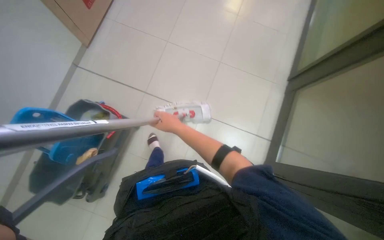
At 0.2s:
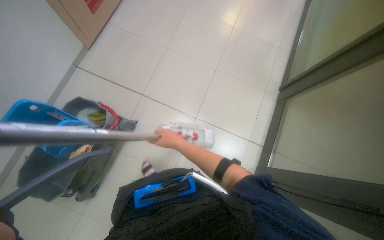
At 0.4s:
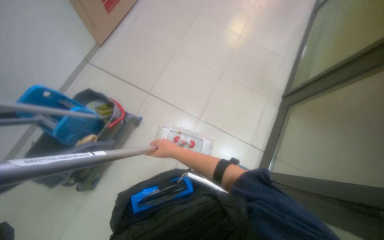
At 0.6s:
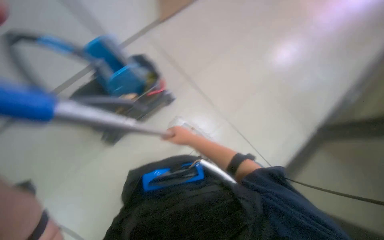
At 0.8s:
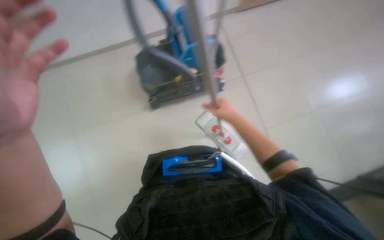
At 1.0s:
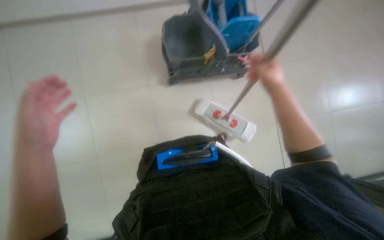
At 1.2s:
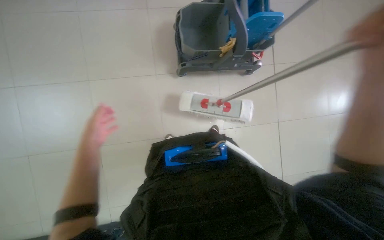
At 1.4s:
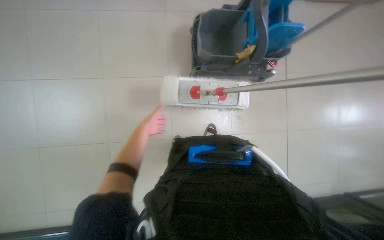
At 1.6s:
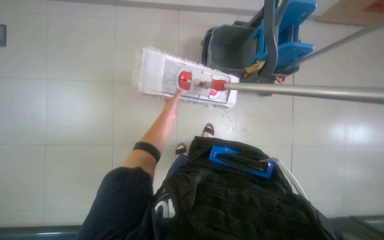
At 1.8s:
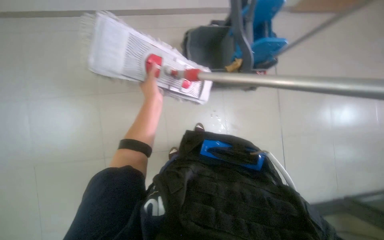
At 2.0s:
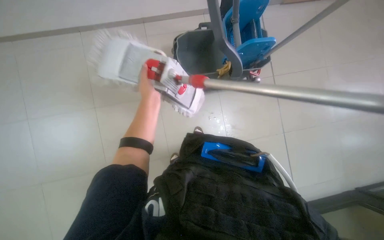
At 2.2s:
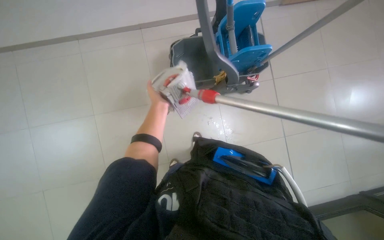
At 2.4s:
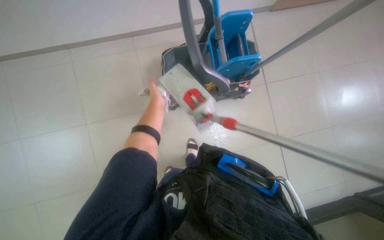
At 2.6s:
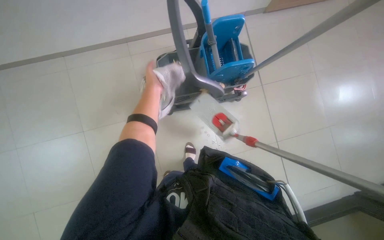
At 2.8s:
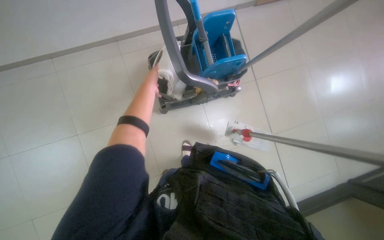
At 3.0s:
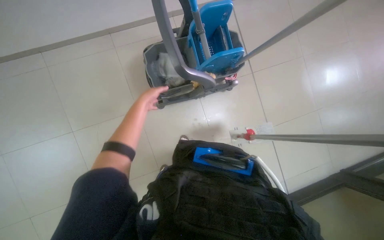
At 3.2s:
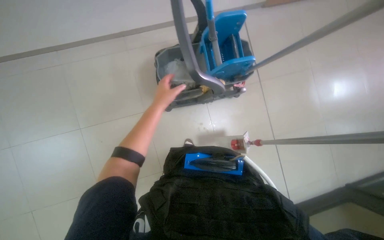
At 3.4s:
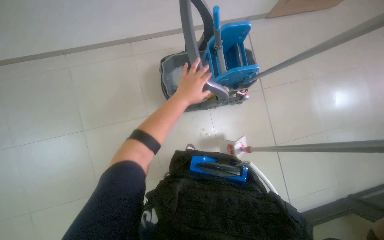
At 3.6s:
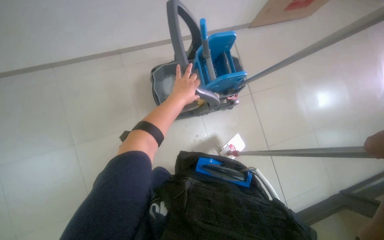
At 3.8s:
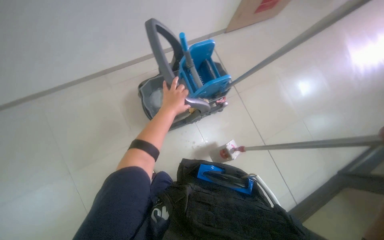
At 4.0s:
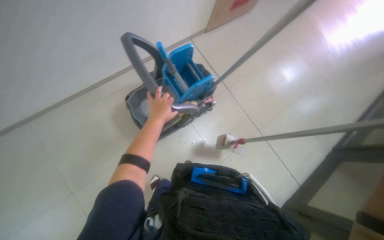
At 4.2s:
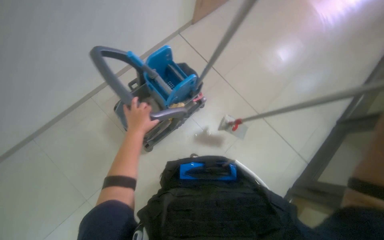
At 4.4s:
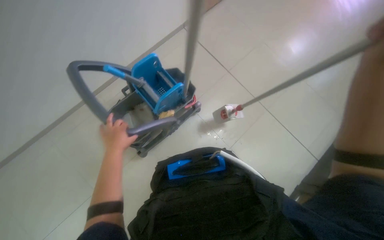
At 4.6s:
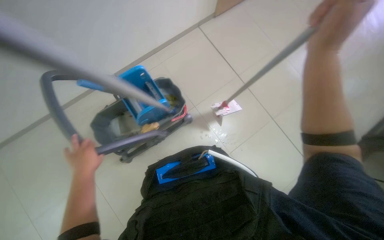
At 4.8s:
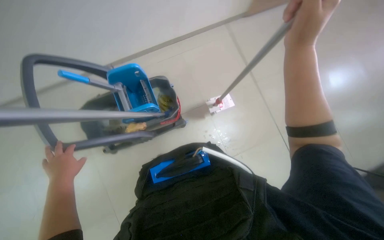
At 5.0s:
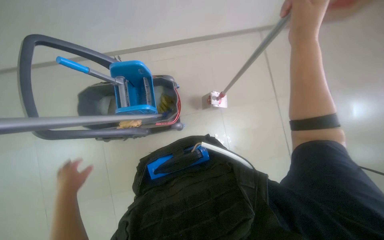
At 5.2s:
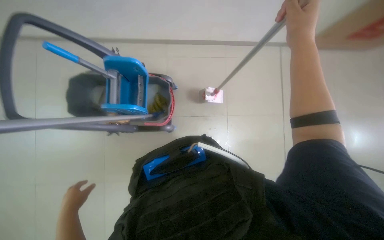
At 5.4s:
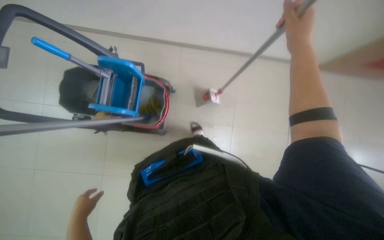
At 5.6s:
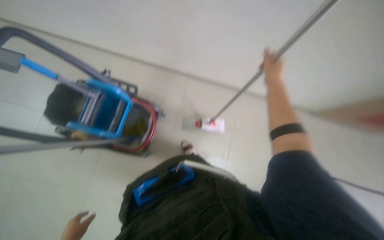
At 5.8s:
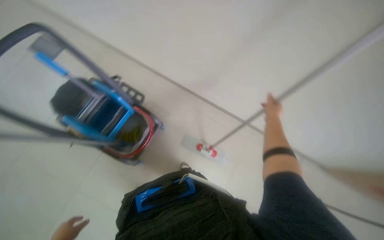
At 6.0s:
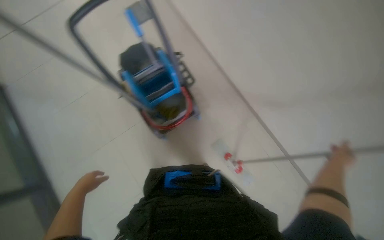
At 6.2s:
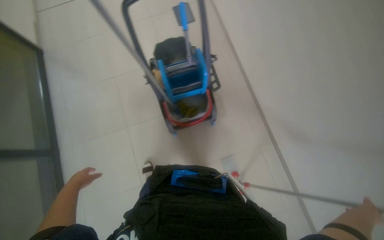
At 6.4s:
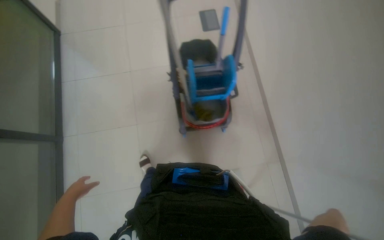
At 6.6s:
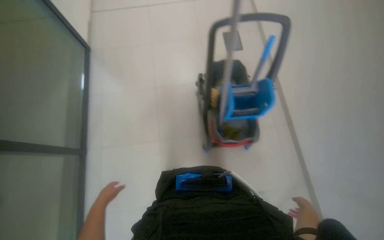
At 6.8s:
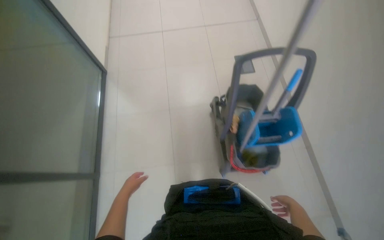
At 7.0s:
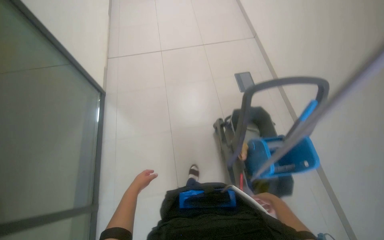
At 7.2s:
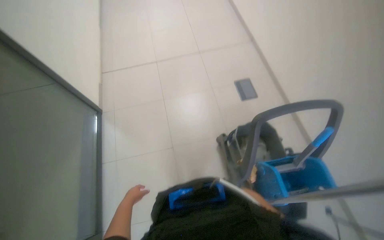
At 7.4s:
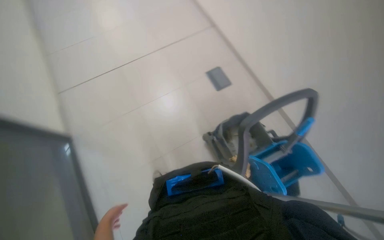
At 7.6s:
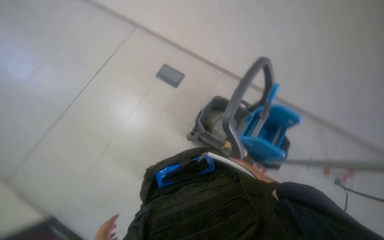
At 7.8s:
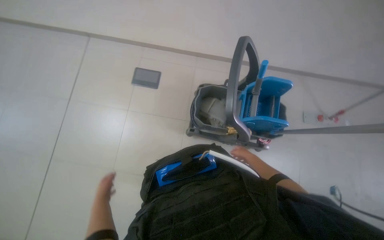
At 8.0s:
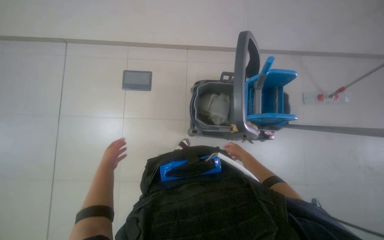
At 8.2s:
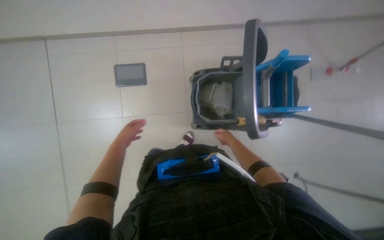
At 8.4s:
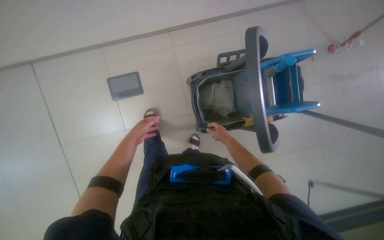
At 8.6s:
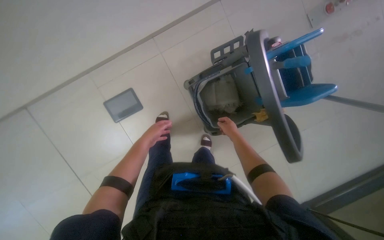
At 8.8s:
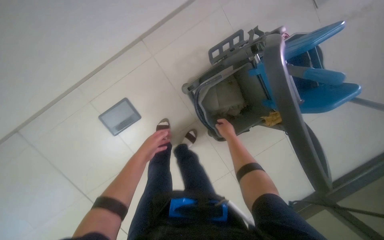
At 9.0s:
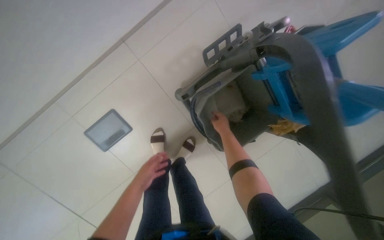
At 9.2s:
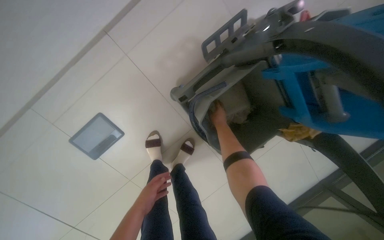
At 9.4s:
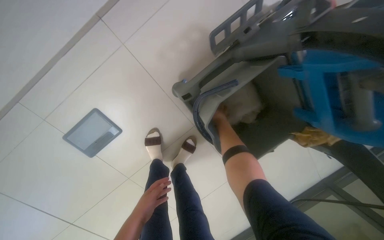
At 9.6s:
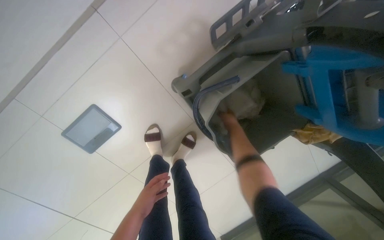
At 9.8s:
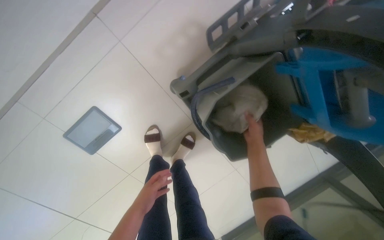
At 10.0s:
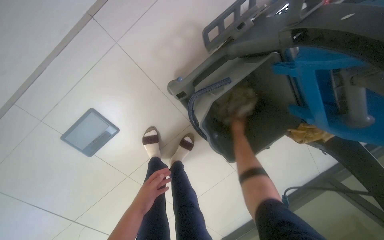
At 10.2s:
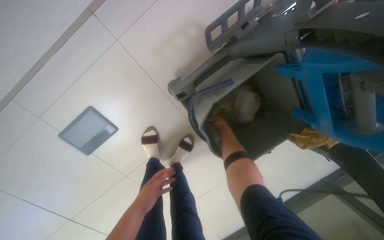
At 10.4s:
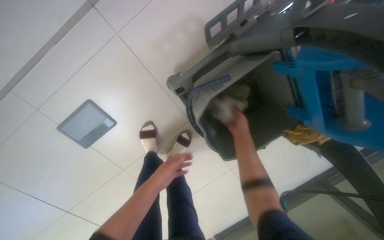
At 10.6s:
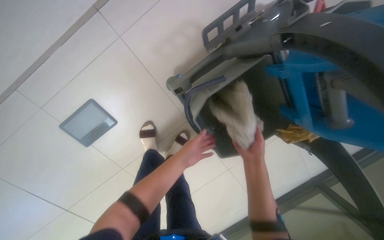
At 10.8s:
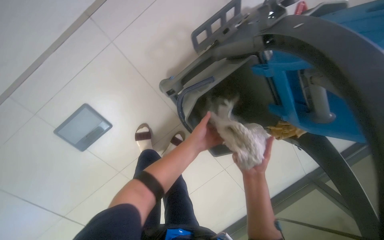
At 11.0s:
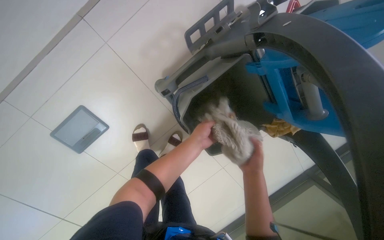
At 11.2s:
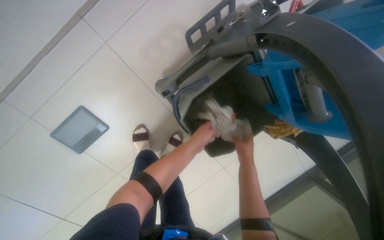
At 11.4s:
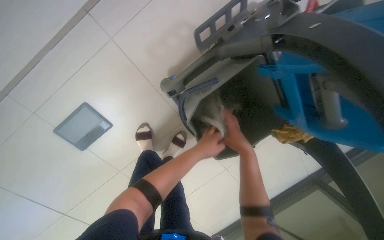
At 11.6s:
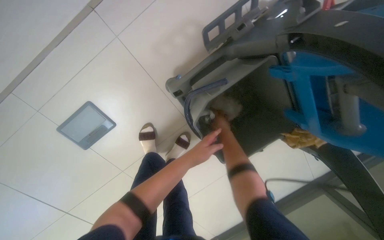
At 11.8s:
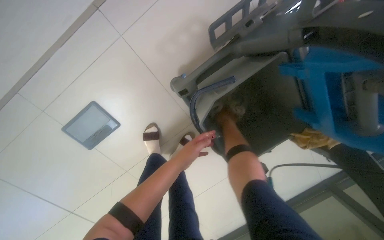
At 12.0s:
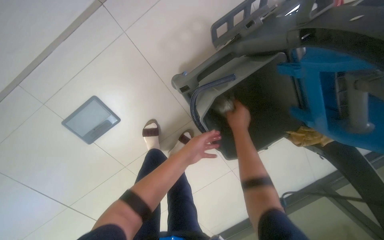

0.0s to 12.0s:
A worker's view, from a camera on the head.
Job: preparing cleaning supplies.
The whole recording: Wringing out mop head. The worker detaches the mop head and wrings it out in the bucket.
3.0s to 4.4s: Everything in view rotates approximately 40 degrees counterclockwise.
4.4s to 6.0s: The view tips upward by roughly 15 degrees. Everything in view rotates approximately 35 degrees clockwise.
6.0s to 7.6s: The wearer moves roughly 60 cm. The camera pitches upward, by roughly 15 degrees.
7.6s to 9.0s: The wearer moves about 70 cm. The wearer looks some 25 degrees further downward. The scene turns about 55 degrees counterclockwise in the picture.
9.0s to 10.4s: The right hand moves some 25 cm farther from the camera and comes back.
10.4s to 12.0s: The right hand moves some 15 cm down the picture and comes back.

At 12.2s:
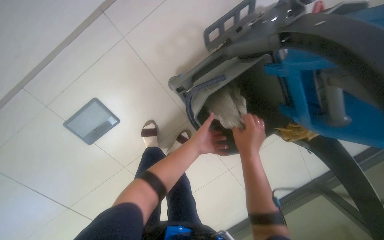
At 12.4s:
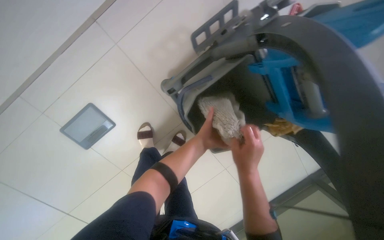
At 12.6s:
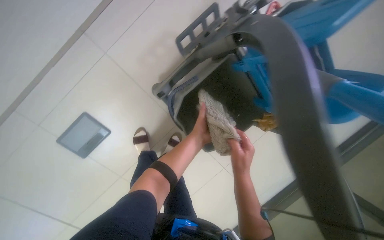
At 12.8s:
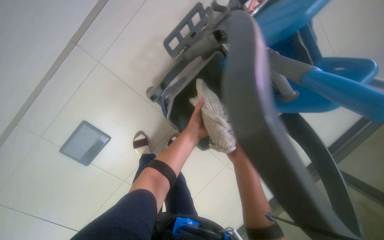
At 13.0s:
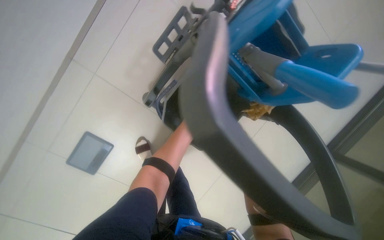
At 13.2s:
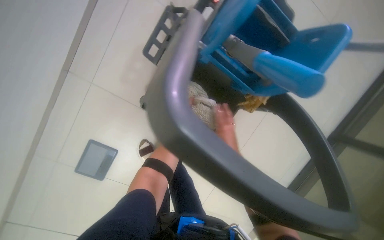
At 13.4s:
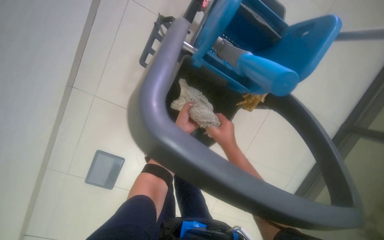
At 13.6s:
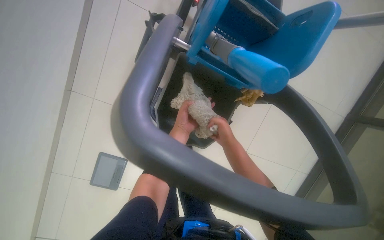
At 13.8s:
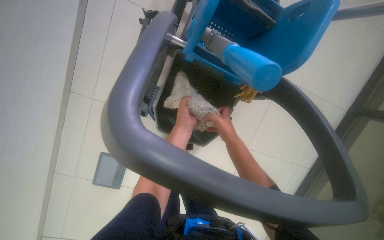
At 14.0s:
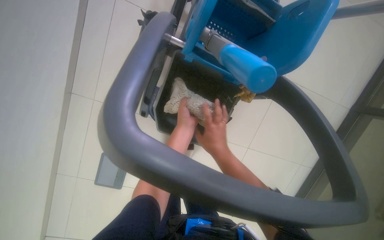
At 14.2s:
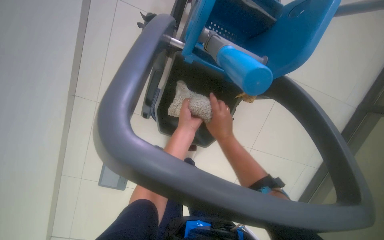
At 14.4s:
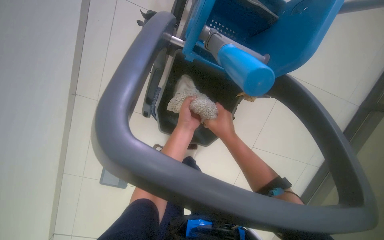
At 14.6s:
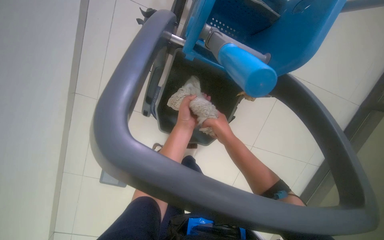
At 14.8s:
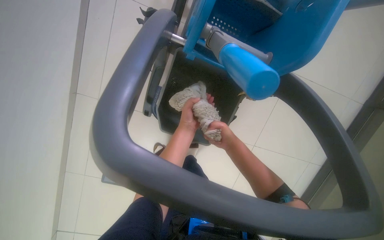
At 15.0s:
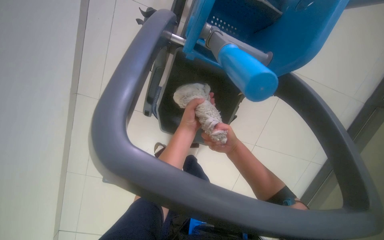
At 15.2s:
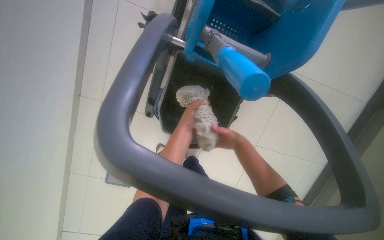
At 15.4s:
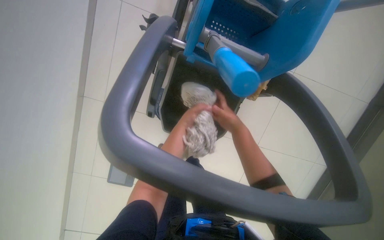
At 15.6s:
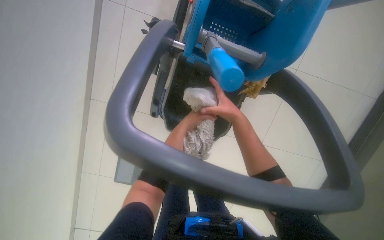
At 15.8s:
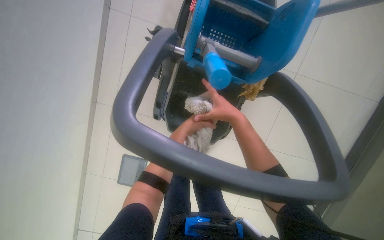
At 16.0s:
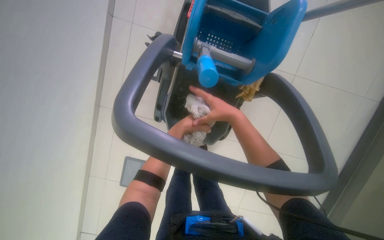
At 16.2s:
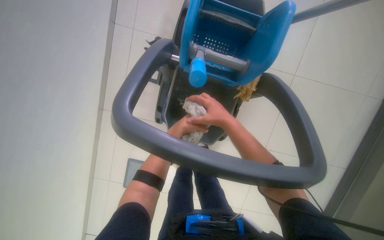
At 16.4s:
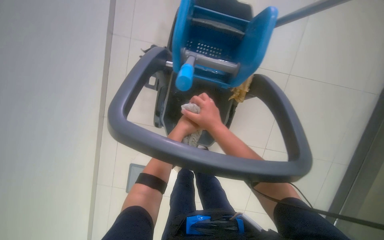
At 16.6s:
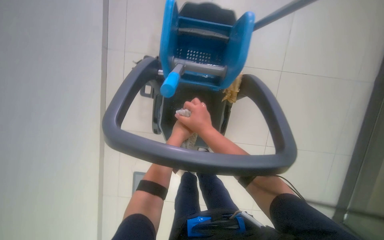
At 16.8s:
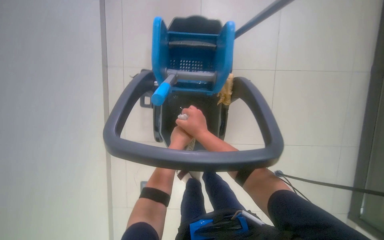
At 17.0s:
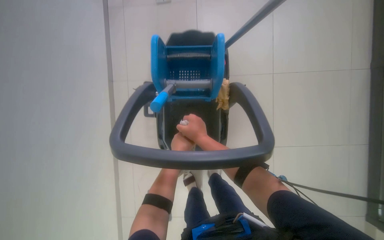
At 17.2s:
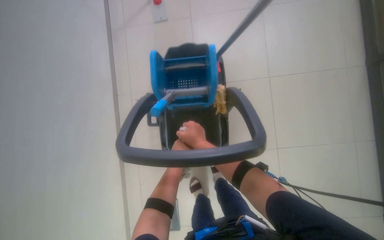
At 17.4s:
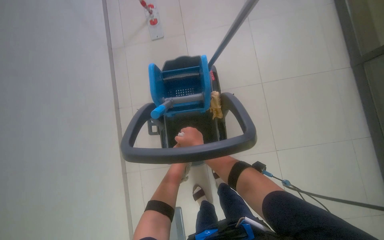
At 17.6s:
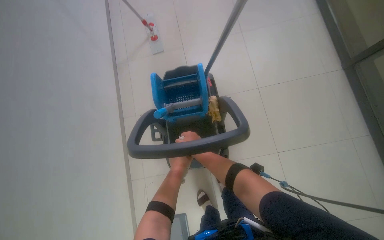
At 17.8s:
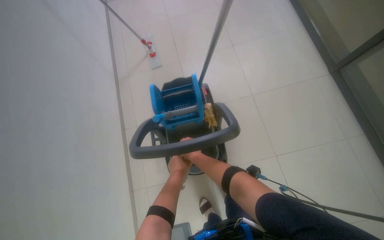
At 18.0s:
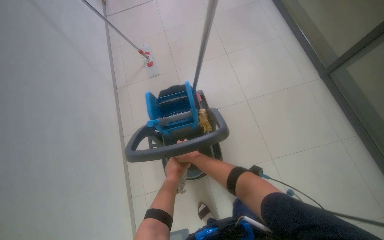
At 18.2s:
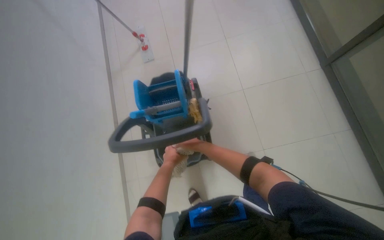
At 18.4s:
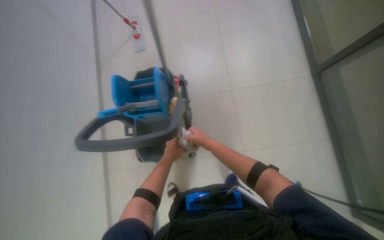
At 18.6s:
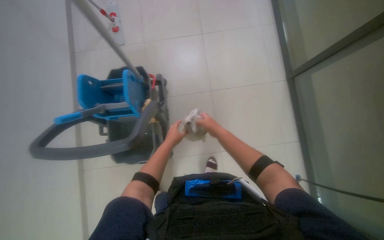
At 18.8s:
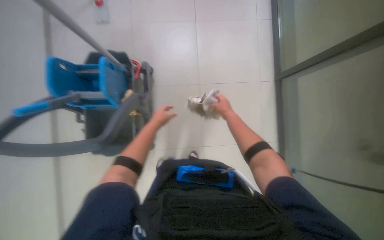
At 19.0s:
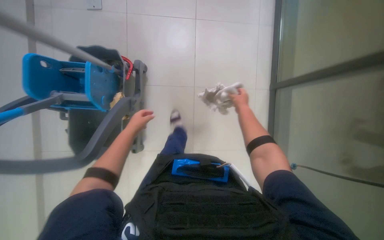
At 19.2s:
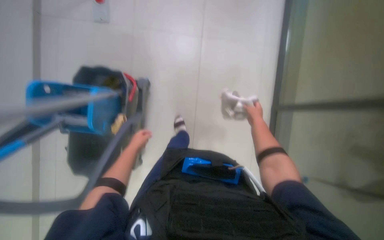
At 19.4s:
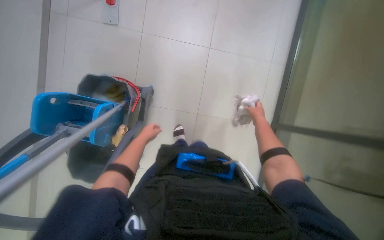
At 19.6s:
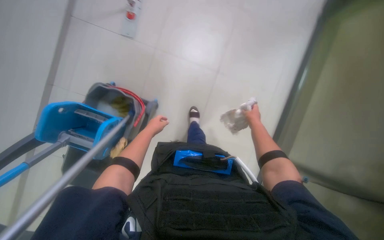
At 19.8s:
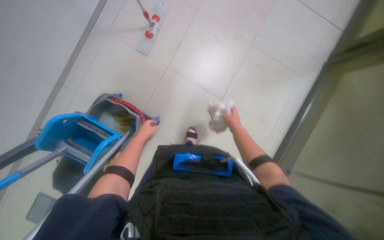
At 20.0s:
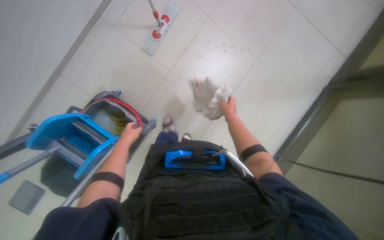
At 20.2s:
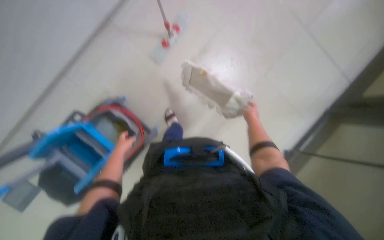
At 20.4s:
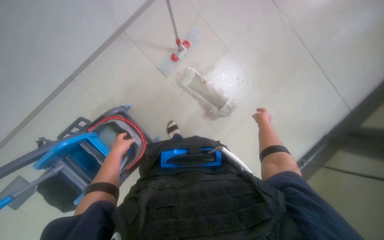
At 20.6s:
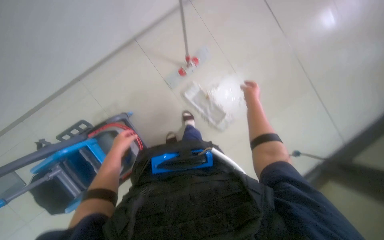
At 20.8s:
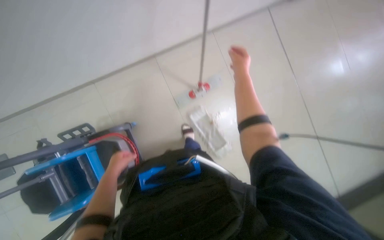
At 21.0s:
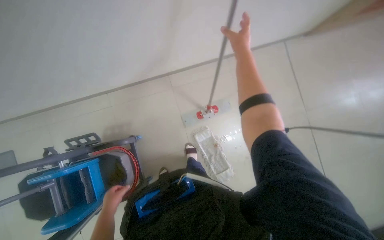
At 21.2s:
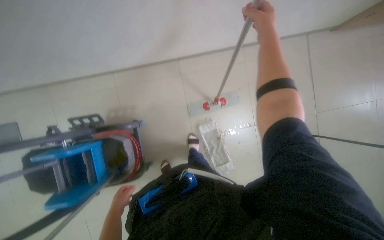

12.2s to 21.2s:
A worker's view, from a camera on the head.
Job: preparing cleaning supplies.
The whole recording: Wringing out mop head. The worker detaches the mop head and wrings it out in the bucket.
12.2s to 13.8s: The scene rotates counterclockwise by approximately 30 degrees. The left hand travels up the picture by roughly 10 cm.
13.8s to 15.2s: The hands are busy where they are.
15.2s to 16.6s: The right hand is displaced nearer to the camera and to the left by some 25 cm.
16.6s to 18.2s: The view tilts roughly 20 degrees upward.
18.2s to 19.8s: The head travels some 50 cm.
19.8s to 21.2s: The wearer moves about 40 cm. The scene rotates clockwise by roughly 40 degrees.
